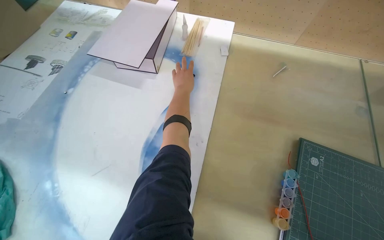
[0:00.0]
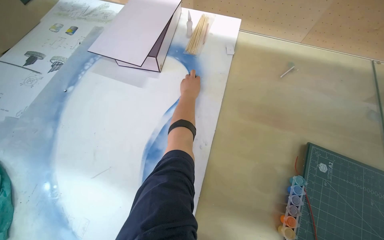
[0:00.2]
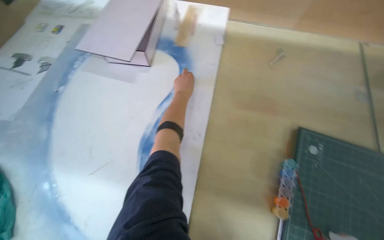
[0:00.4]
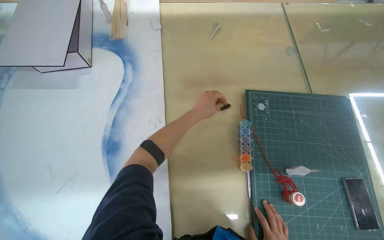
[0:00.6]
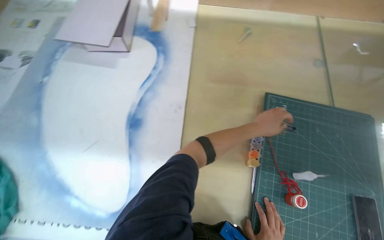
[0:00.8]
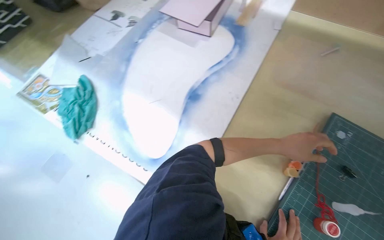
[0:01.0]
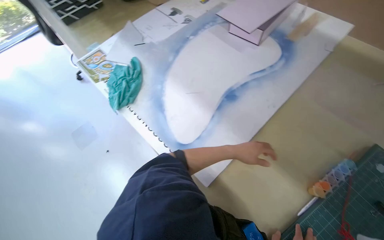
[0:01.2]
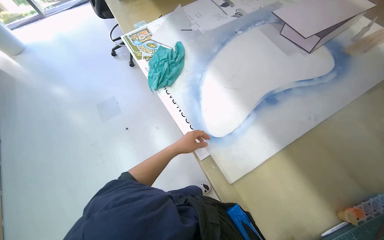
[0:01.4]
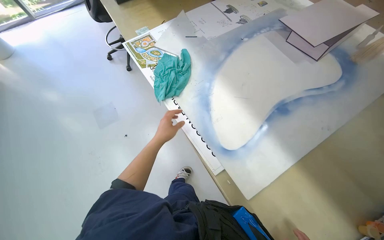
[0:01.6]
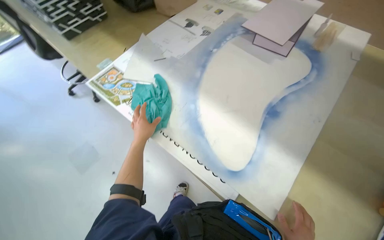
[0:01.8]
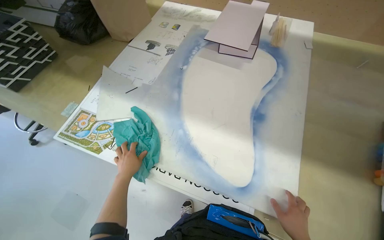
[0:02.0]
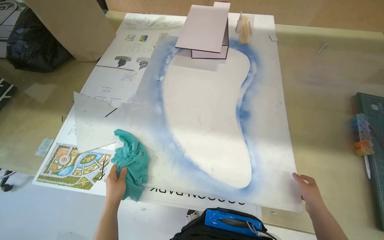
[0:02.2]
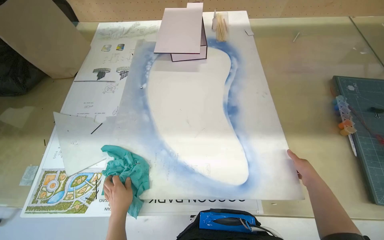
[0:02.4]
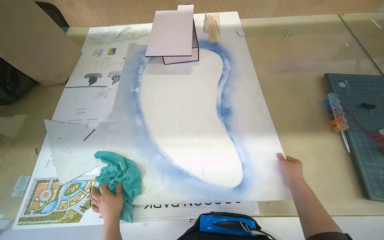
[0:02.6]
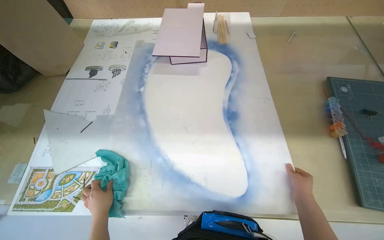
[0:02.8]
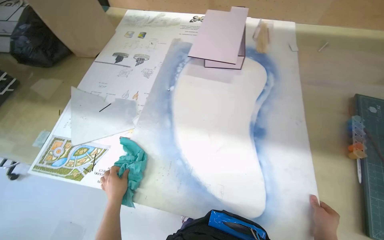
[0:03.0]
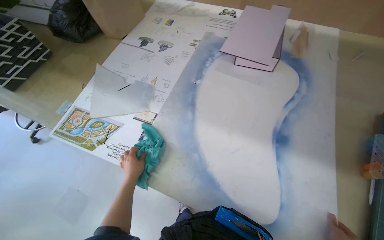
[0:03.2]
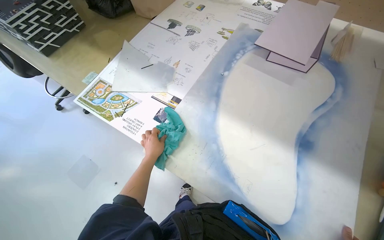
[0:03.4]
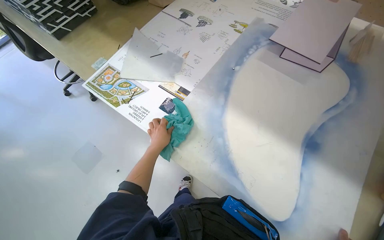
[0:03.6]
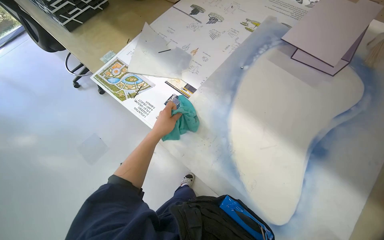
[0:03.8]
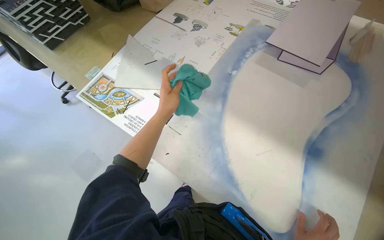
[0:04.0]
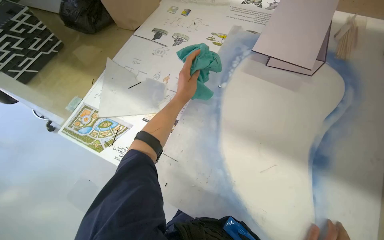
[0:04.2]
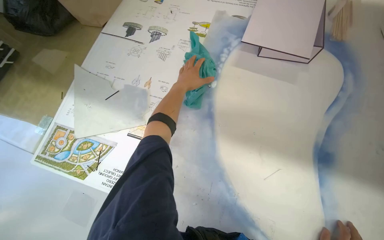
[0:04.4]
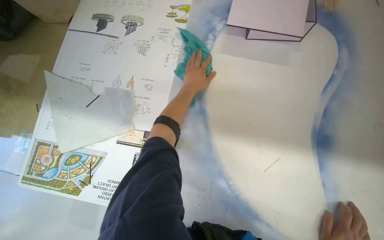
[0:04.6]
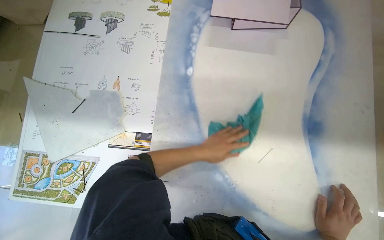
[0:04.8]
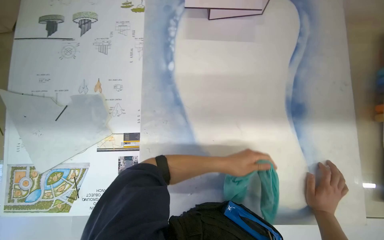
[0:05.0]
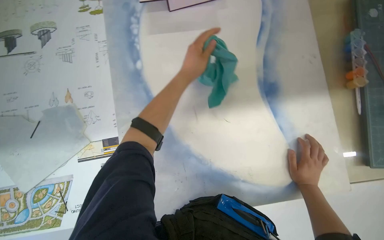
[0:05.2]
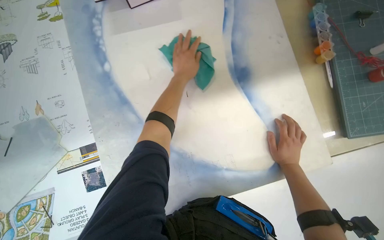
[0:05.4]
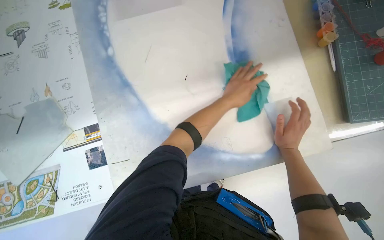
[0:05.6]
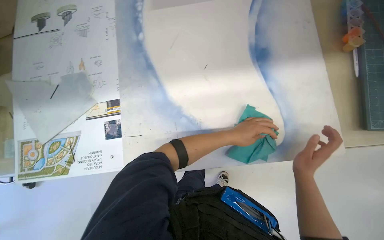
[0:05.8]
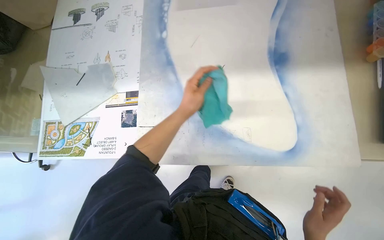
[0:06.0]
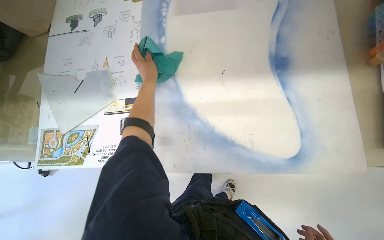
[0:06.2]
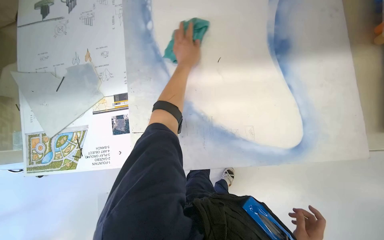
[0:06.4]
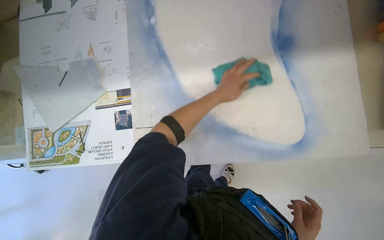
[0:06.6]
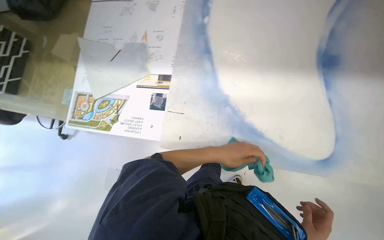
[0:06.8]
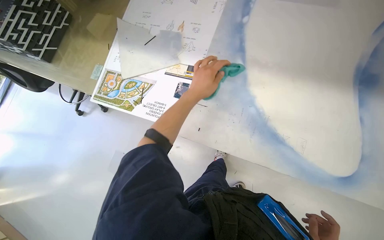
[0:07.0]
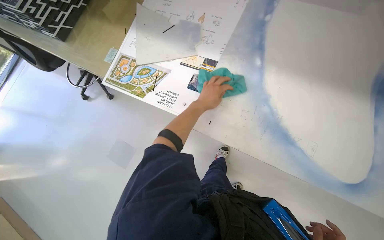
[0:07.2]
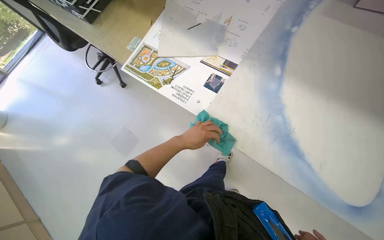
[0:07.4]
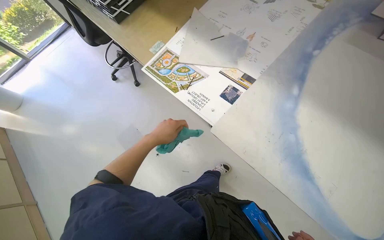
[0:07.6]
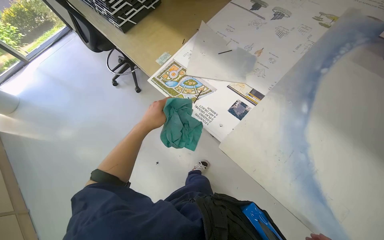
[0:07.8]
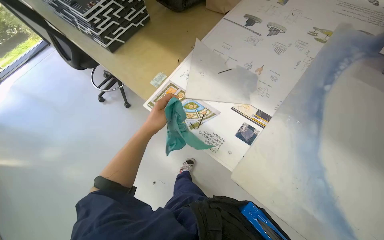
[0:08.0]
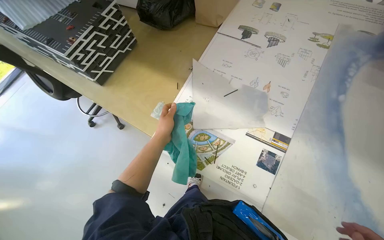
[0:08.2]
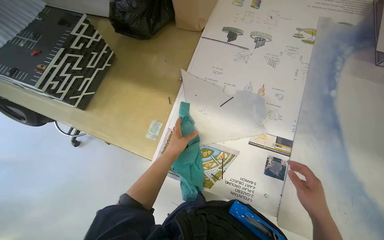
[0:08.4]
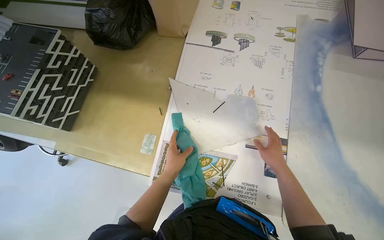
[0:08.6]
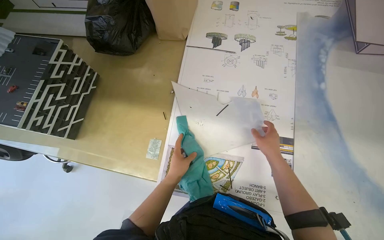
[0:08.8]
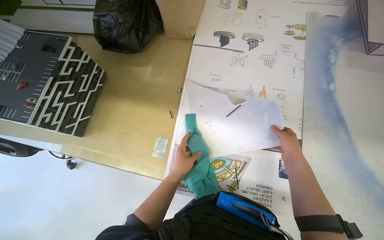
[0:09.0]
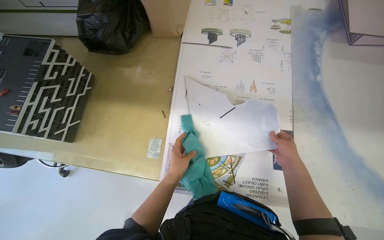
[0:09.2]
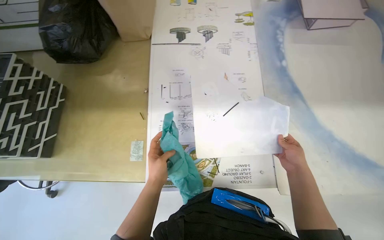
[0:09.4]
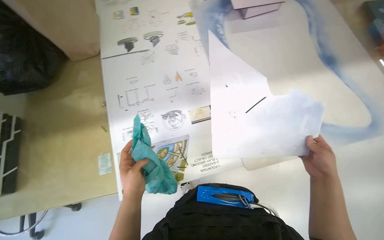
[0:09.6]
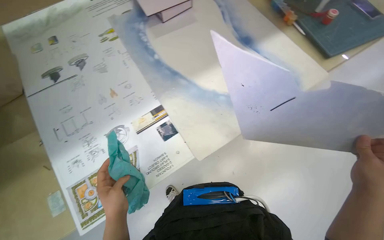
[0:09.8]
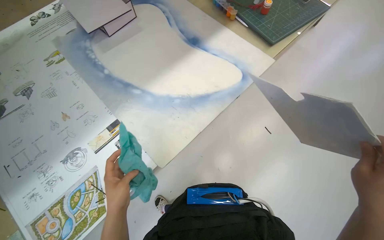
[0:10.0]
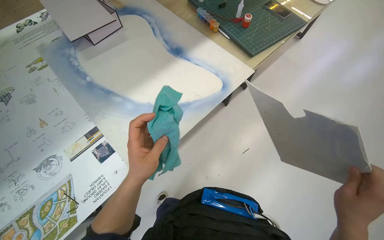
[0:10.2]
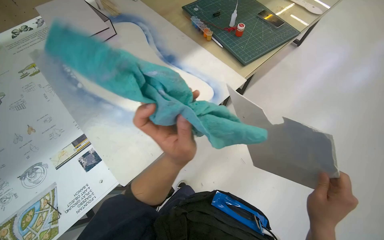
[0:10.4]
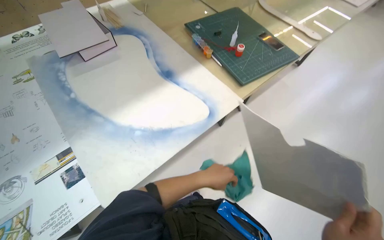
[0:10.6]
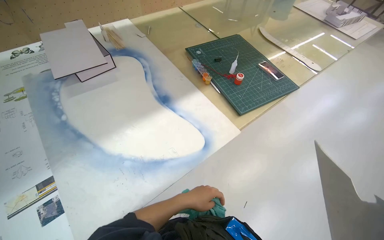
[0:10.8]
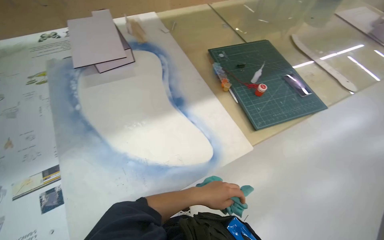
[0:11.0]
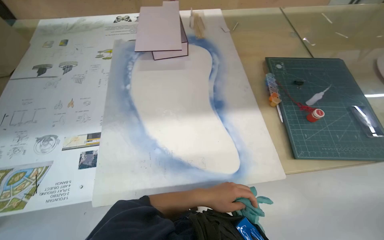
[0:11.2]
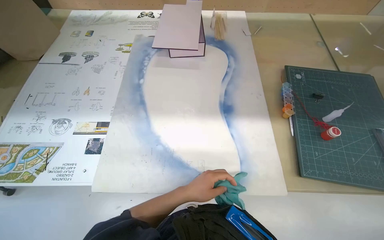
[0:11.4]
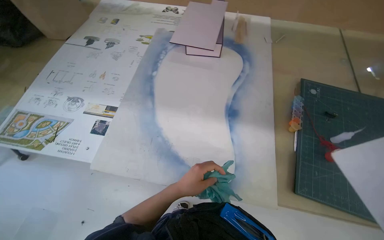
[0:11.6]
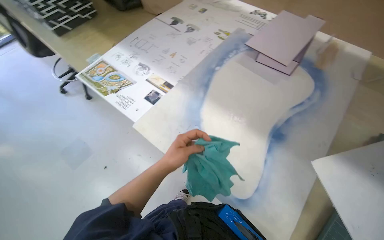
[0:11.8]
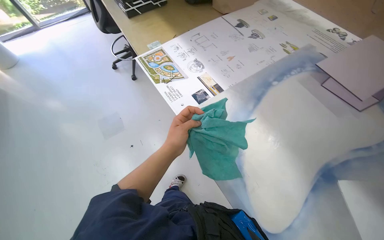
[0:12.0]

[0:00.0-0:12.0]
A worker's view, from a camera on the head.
Job: organizing items.
The whole recording: Organizing and cleaning workspace. The worker wipes surfaces, arranges paper and model pieces, and places a large sheet on a shelf.
0:00.0 to 0:01.6: The head travels about 40 cm. The wearer looks roughly 45 degrees further to the left.
0:01.6 to 0:03.0: The head rotates about 45 degrees to the right.
0:03.0 to 0:04.4: The left hand moves up the picture and to the right, some 40 cm.
0:06.0 to 0:07.6: Everything in view rotates roughly 45 degrees clockwise.
0:07.6 to 0:09.0: The head travels about 50 cm. The wearer looks roughly 35 degrees further to the right.
0:09.0 to 0:10.4: The camera travels about 60 cm. The wearer's head swings about 55 degrees to the right.
0:10.4 to 0:12.0: The wearer looks roughly 100 degrees further to the left.

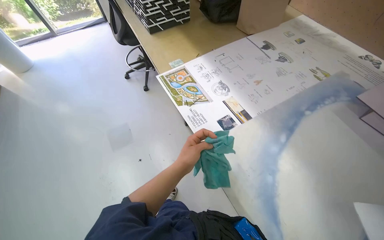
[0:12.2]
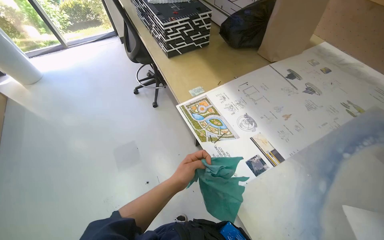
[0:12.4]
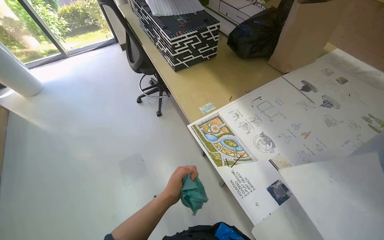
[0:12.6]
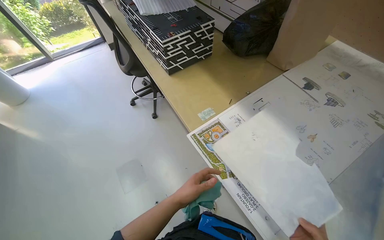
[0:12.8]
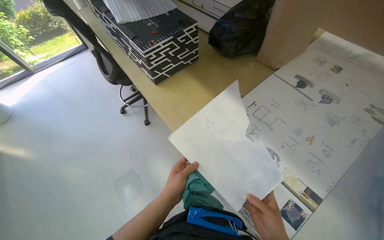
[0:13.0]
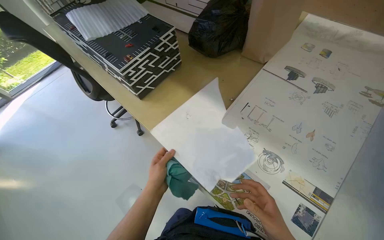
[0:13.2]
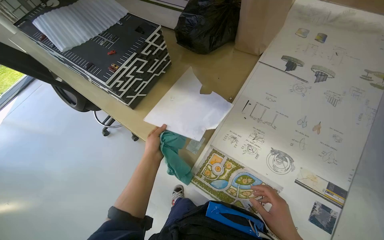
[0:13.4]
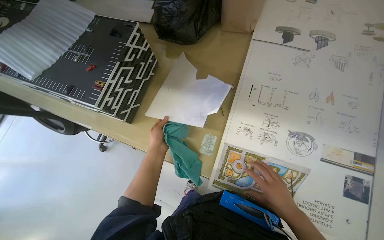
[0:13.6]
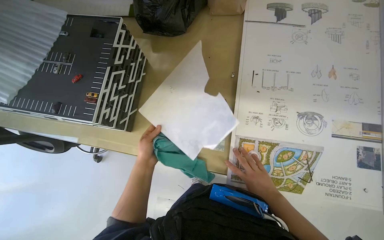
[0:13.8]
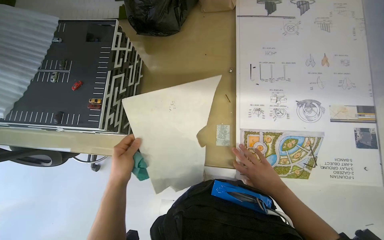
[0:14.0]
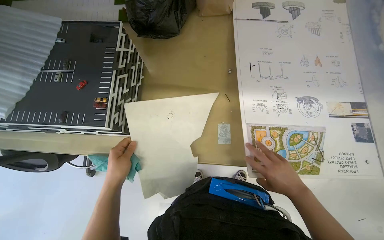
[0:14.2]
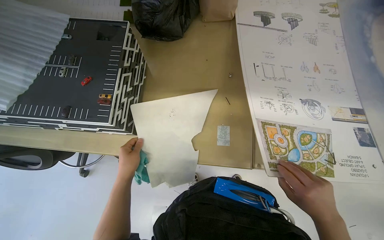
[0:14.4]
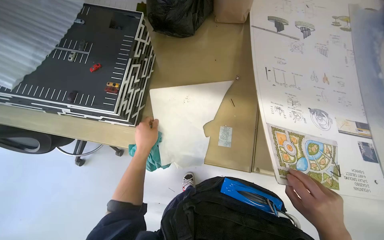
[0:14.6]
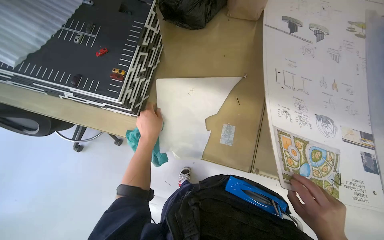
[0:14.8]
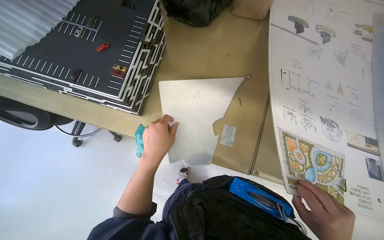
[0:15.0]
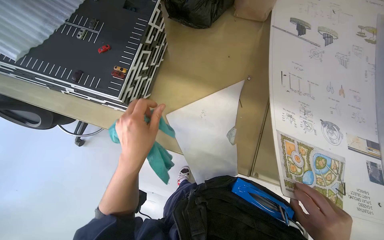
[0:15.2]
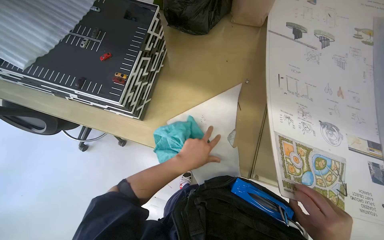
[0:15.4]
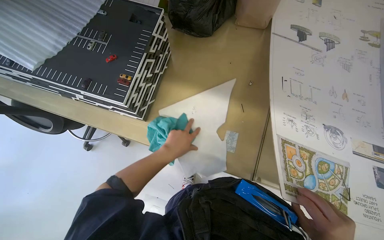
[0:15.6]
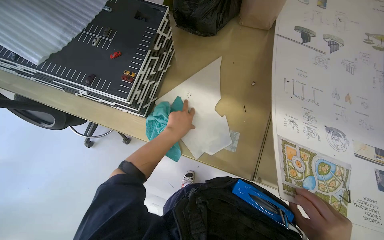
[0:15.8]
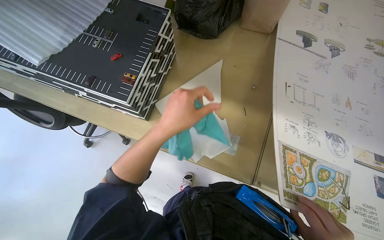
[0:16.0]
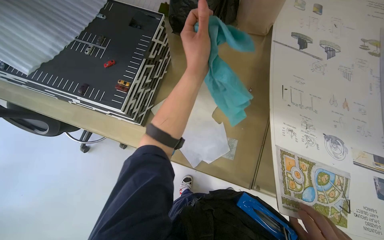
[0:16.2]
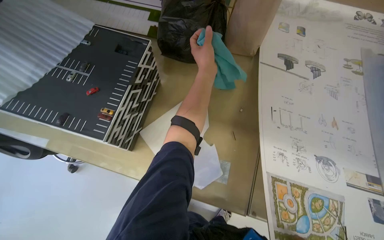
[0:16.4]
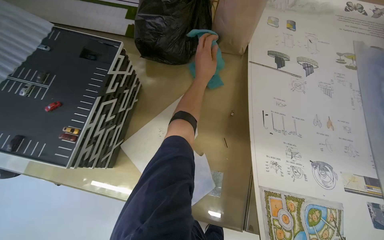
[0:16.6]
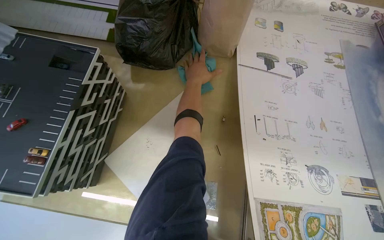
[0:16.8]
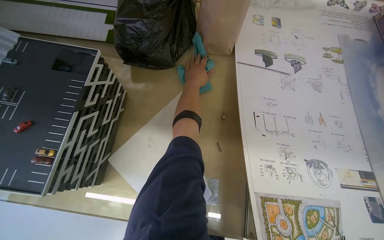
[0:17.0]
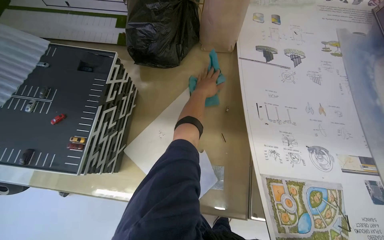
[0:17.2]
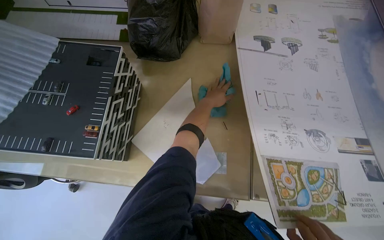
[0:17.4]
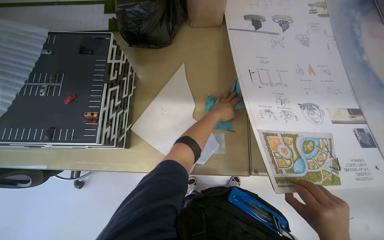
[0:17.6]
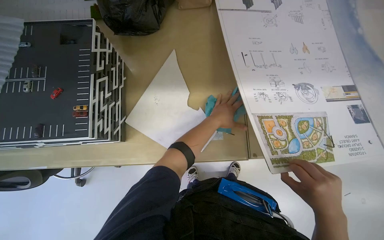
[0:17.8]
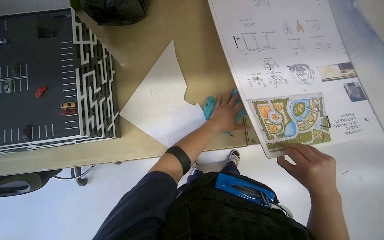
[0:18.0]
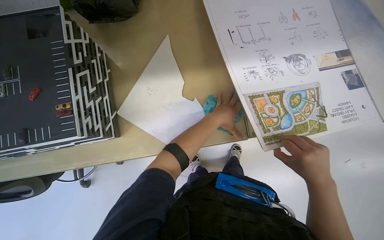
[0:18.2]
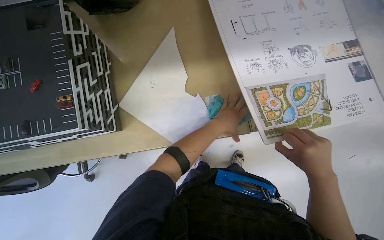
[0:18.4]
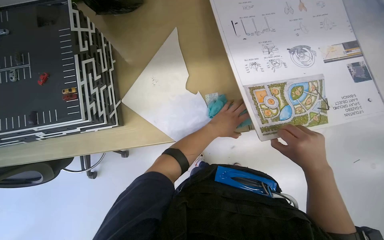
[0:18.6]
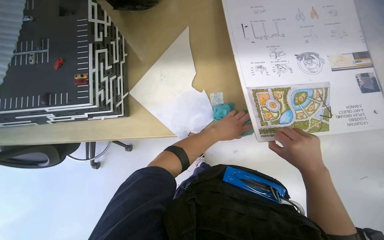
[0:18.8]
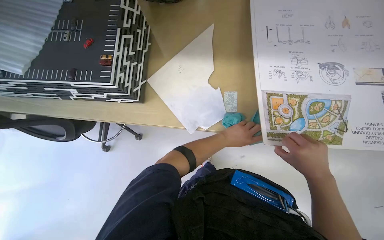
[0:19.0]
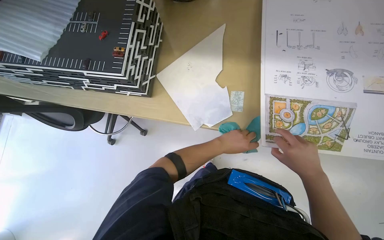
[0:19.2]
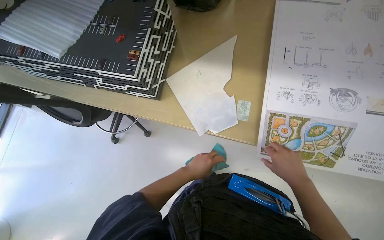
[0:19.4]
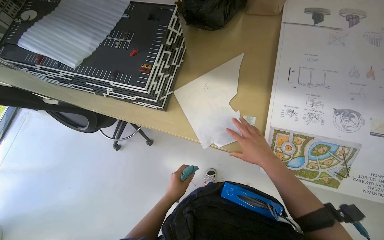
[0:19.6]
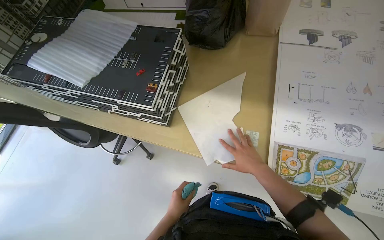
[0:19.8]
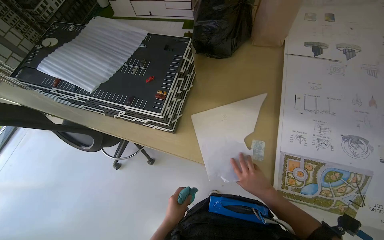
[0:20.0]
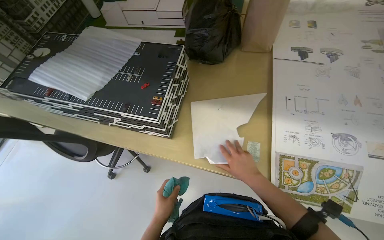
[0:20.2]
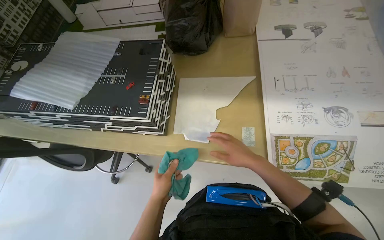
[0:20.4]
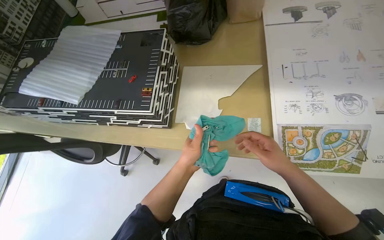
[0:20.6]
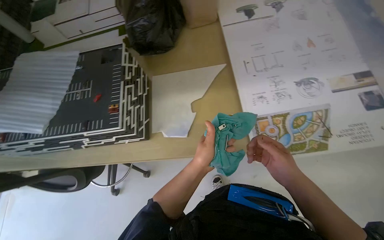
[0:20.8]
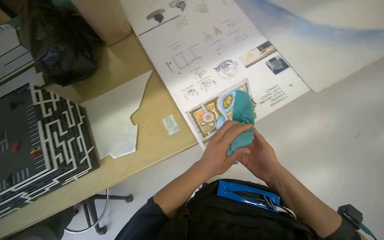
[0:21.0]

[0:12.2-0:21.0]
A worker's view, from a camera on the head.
Job: organizing items.
The whole recording: Organizing and cleaning workspace. The worker wipes surfaces, arranges paper and model pieces, and places a large sheet on a shelf.
0:12.2 to 0:13.6: The camera travels approximately 70 cm. The scene turns approximately 35 degrees counterclockwise in the picture.
0:13.6 to 0:15.2: The left hand goes nearer and farther, some 20 cm each way, reversing 2 times.
0:15.2 to 0:16.6: The left hand travels up the picture, to the right and farther from the camera by approximately 50 cm.
0:16.6 to 0:18.0: The left hand goes about 35 cm down the picture.
0:18.0 to 0:19.6: The head turns to the left by about 25 degrees. The left hand is displaced down the picture and to the left by roughly 35 cm, while the right hand is displaced to the left and up the picture by roughly 15 cm.
0:19.6 to 0:21.0: The head rotates about 45 degrees to the right.
